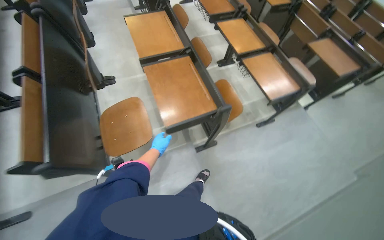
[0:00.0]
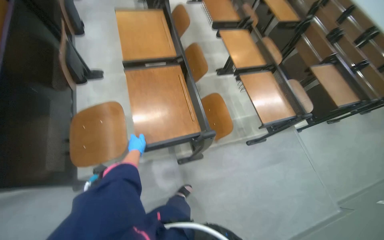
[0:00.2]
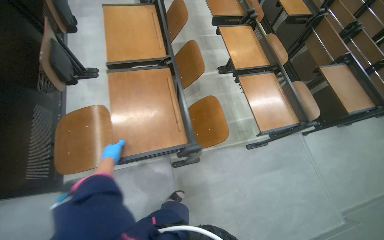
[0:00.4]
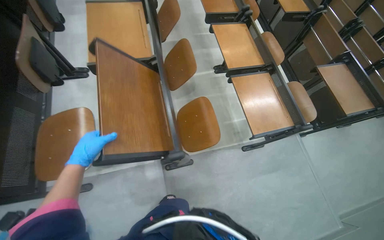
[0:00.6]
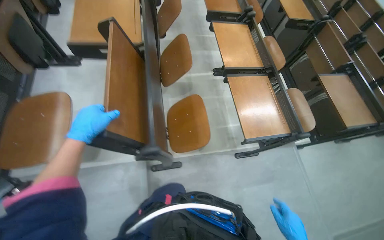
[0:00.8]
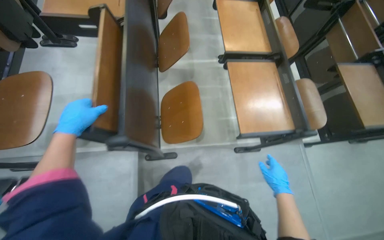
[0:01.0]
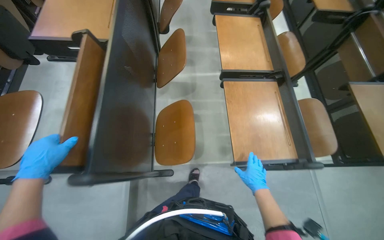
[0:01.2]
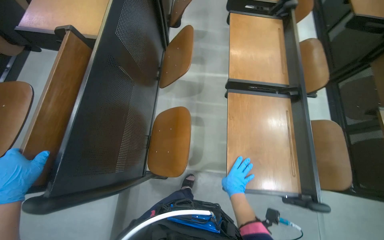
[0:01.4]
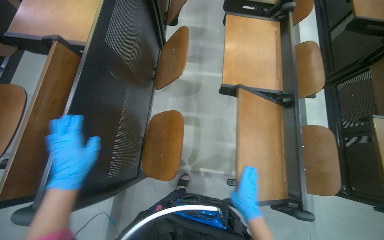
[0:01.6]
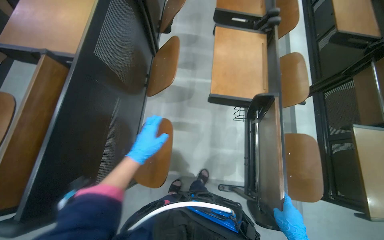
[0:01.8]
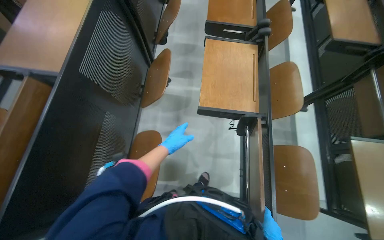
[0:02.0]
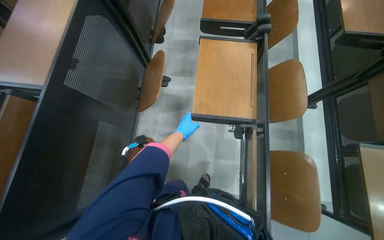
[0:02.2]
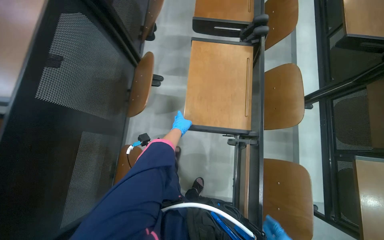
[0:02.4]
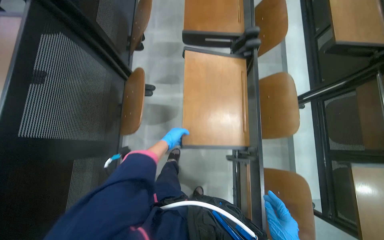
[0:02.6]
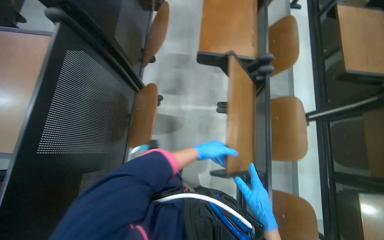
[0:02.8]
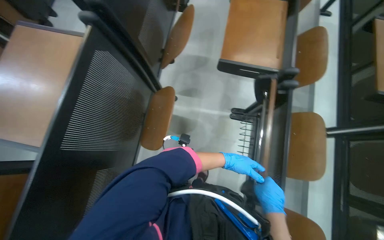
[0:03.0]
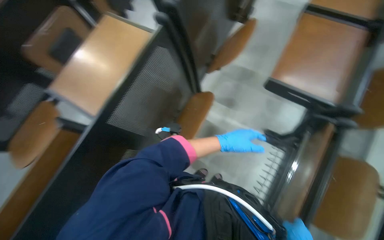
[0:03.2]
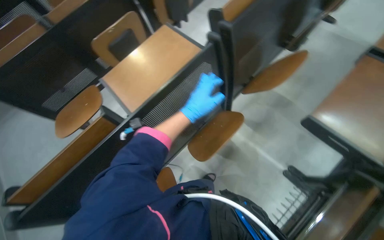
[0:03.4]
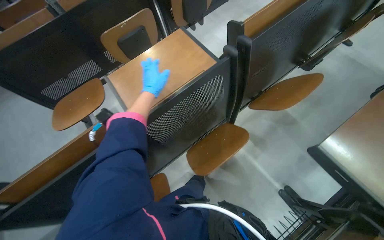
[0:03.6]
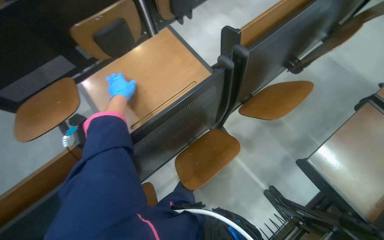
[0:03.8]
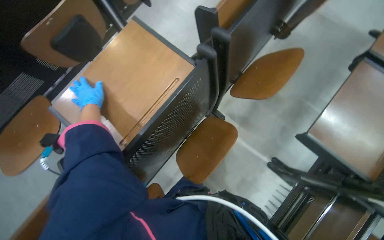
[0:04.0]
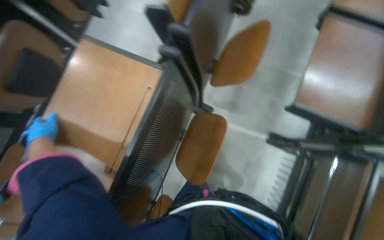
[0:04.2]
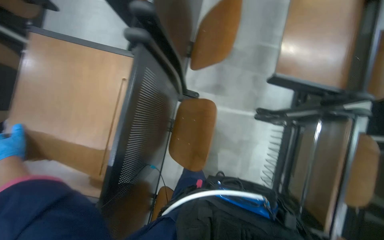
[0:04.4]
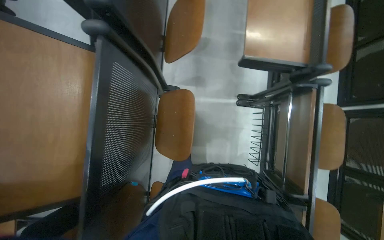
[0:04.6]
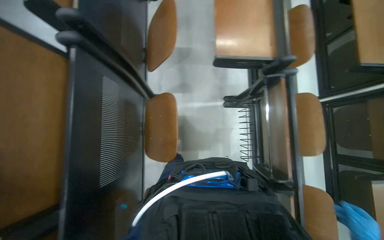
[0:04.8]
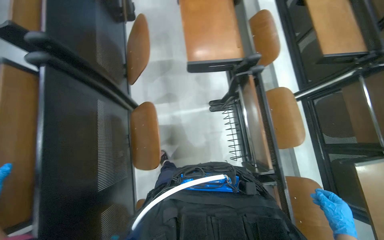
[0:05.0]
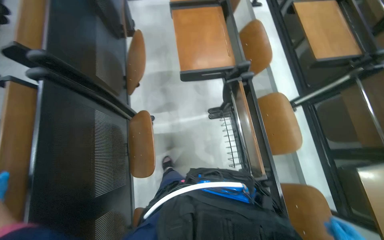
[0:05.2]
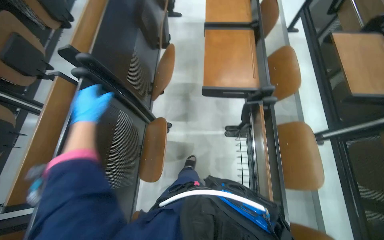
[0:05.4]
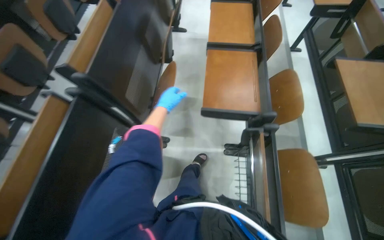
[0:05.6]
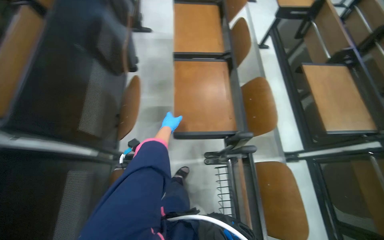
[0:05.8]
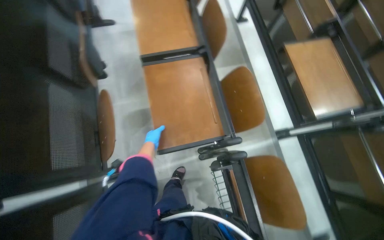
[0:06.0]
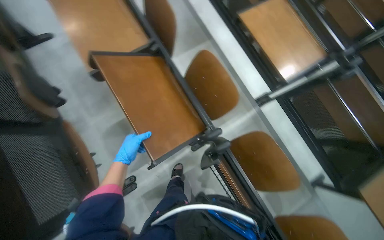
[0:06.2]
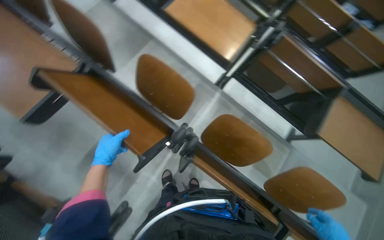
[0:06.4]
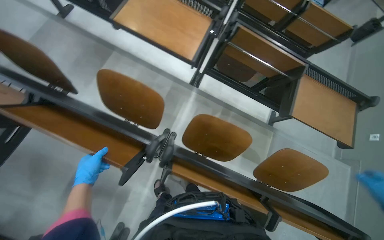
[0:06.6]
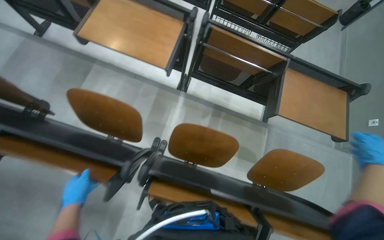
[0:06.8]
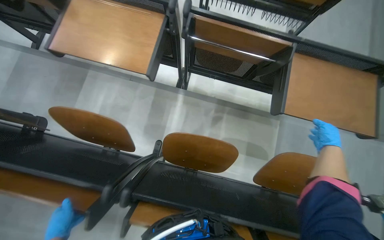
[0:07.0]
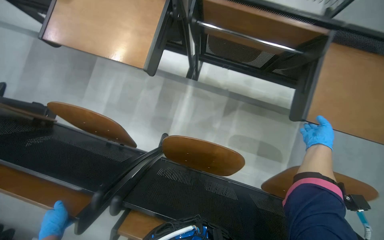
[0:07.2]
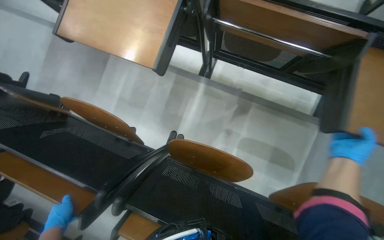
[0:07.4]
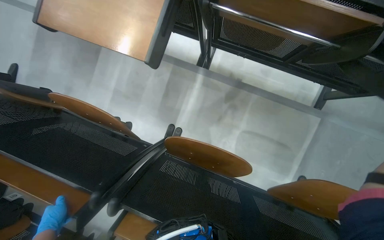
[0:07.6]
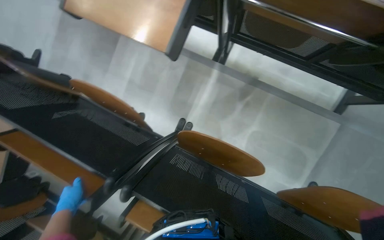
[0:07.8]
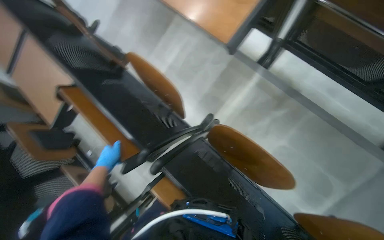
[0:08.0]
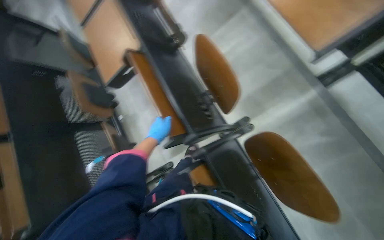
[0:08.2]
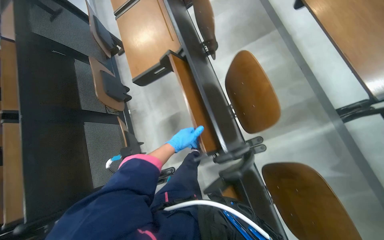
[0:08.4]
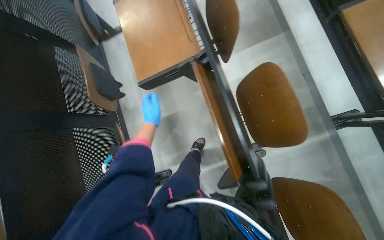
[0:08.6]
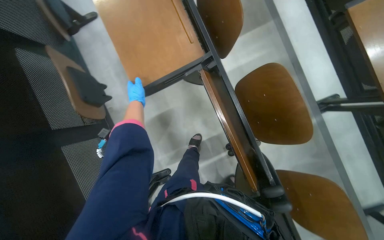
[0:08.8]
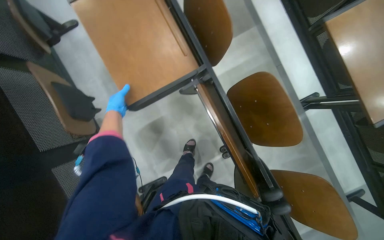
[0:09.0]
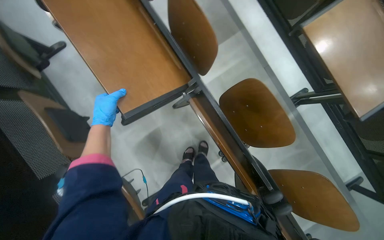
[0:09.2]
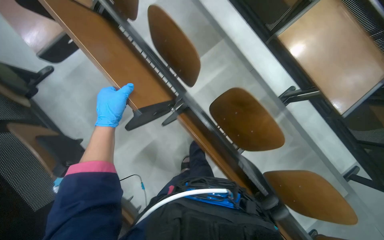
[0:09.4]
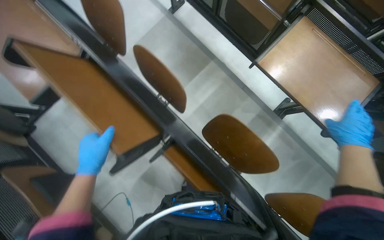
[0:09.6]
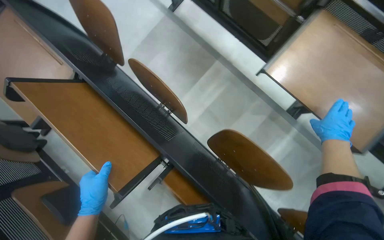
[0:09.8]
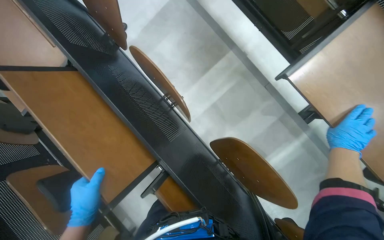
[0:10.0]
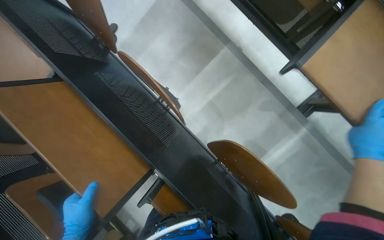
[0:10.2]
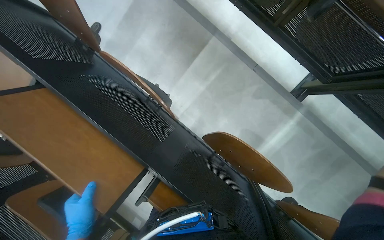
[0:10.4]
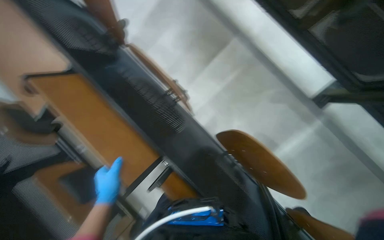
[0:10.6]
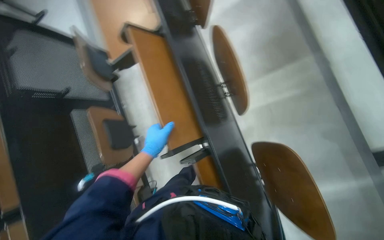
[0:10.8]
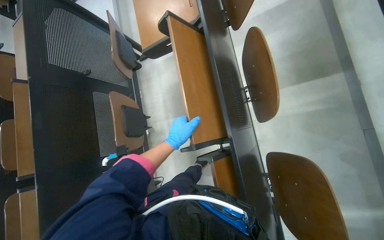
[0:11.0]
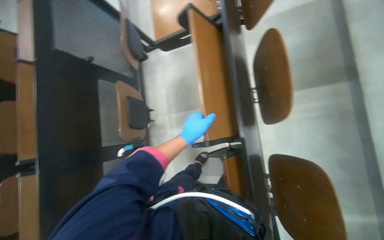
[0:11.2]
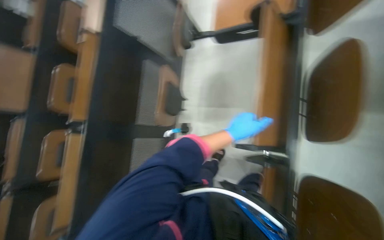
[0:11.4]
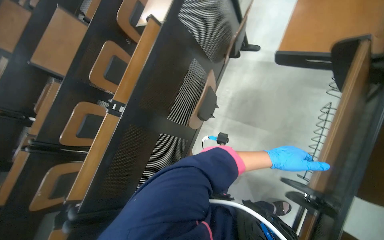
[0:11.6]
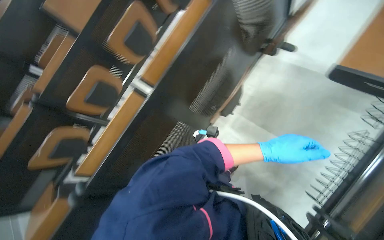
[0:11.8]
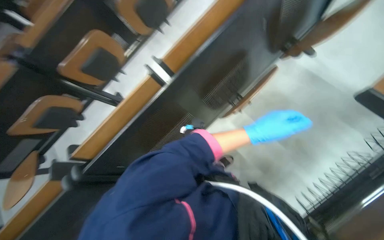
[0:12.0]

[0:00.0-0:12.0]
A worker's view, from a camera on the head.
Job: organizing items.
The whole recording: Folding up auditorium desks. The worker folds up multiple desks in the auditorium.
0.0 to 1.6 s: The head travels roughly 1 m. The head turns to the left by about 30 degrees.
1.6 to 3.0 s: The head travels about 50 cm.
4.4 to 6.0 s: The wearer moves some 50 cm.
6.0 to 7.6 s: The wearer moves roughly 70 cm. The view tilts roughly 25 degrees downward. Everything in view rotates about 55 degrees counterclockwise.
7.6 to 9.0 s: The wearer moves about 70 cm. The wearer looks about 15 degrees further downward. Everything in view rotates some 40 degrees clockwise.
9.0 to 10.4 s: The head travels some 50 cm.
10.4 to 12.0 s: The camera travels approximately 90 cm. The wearer looks approximately 95 degrees further to the left. The wearer looks approximately 15 degrees further downward.

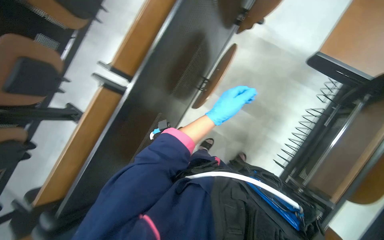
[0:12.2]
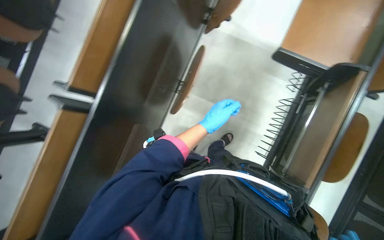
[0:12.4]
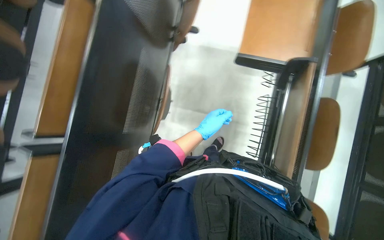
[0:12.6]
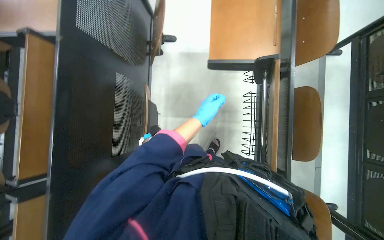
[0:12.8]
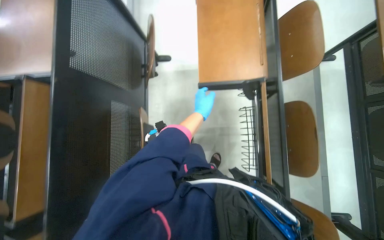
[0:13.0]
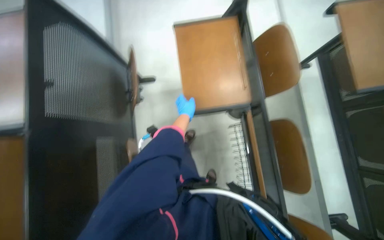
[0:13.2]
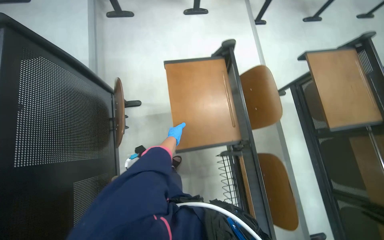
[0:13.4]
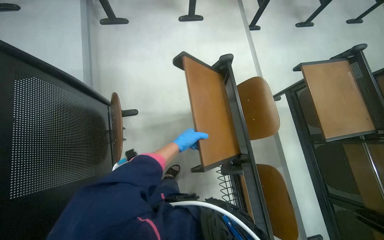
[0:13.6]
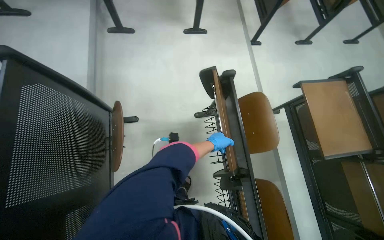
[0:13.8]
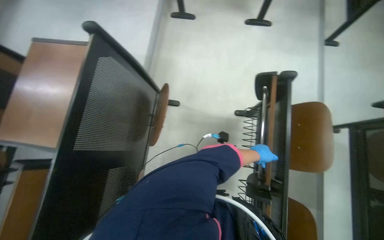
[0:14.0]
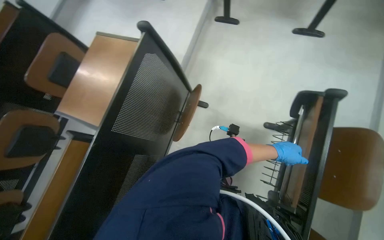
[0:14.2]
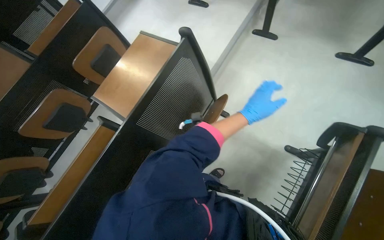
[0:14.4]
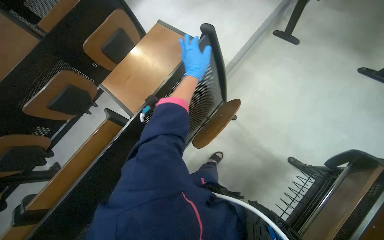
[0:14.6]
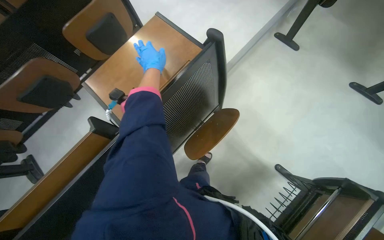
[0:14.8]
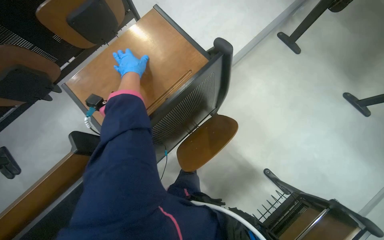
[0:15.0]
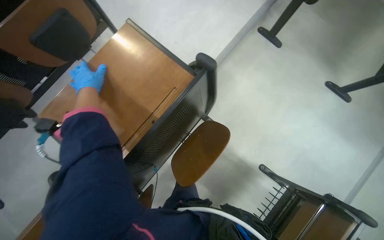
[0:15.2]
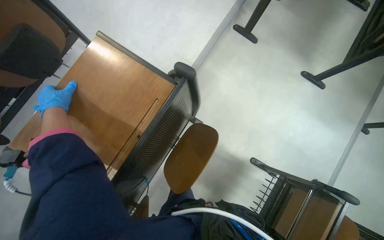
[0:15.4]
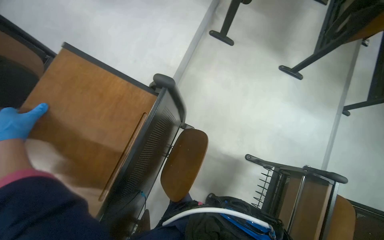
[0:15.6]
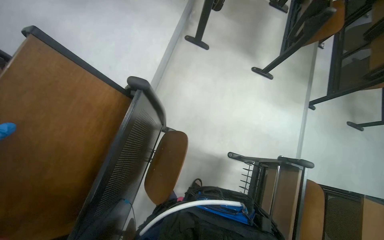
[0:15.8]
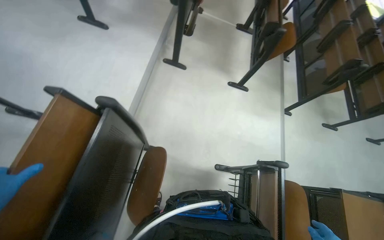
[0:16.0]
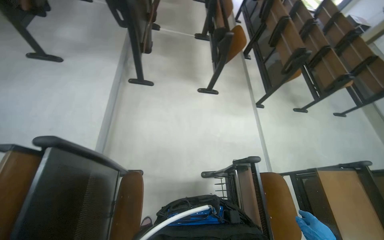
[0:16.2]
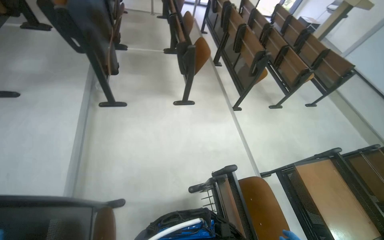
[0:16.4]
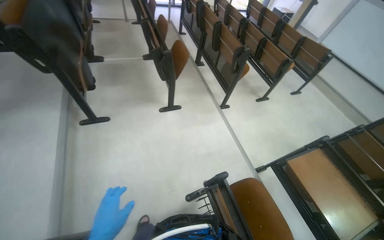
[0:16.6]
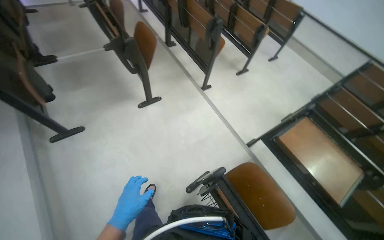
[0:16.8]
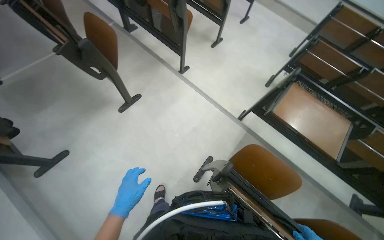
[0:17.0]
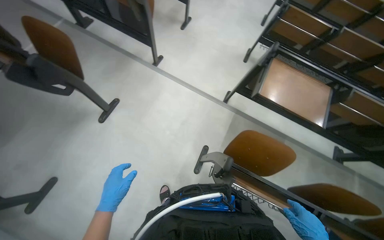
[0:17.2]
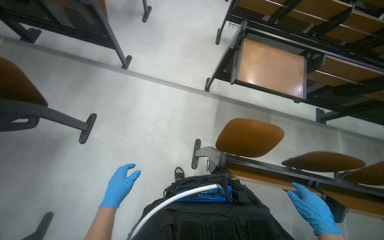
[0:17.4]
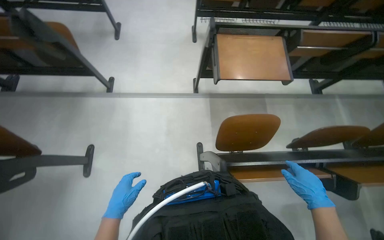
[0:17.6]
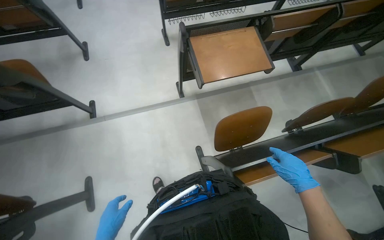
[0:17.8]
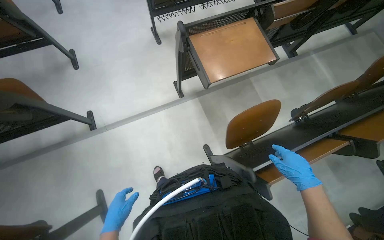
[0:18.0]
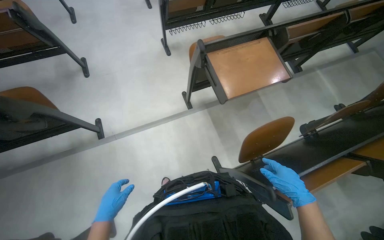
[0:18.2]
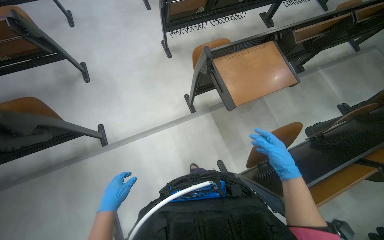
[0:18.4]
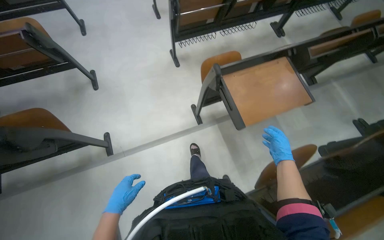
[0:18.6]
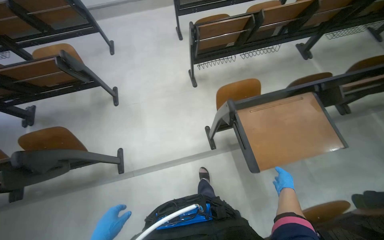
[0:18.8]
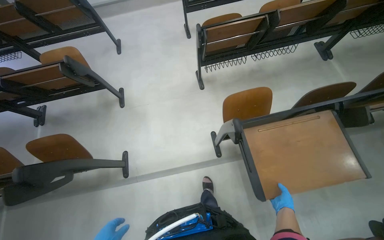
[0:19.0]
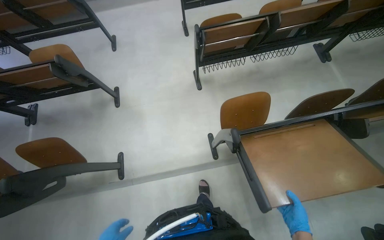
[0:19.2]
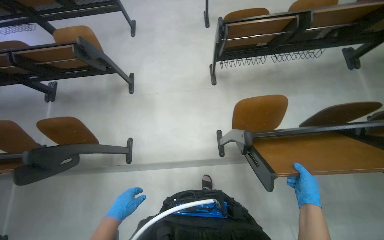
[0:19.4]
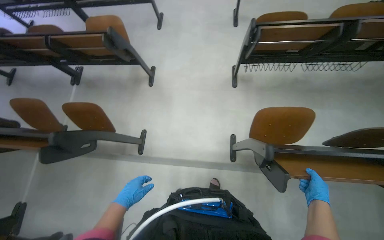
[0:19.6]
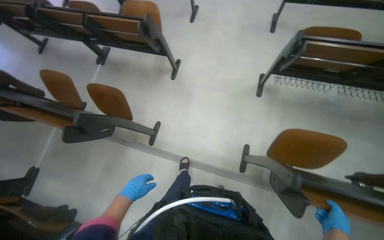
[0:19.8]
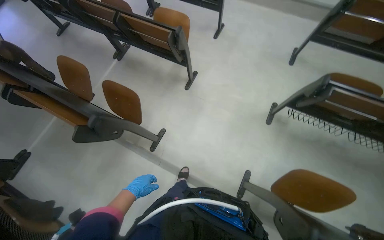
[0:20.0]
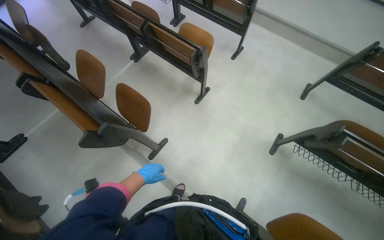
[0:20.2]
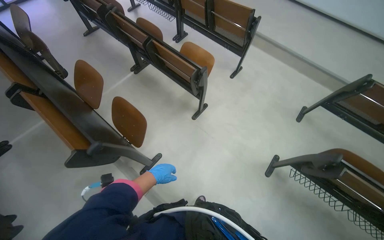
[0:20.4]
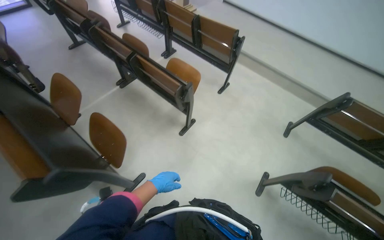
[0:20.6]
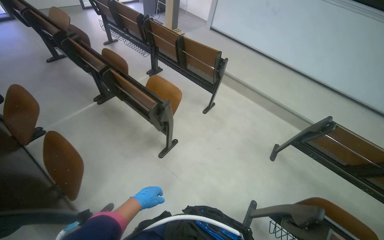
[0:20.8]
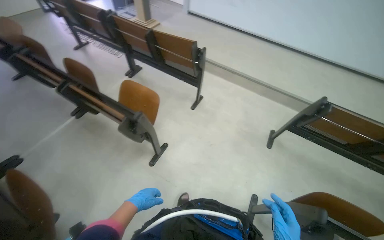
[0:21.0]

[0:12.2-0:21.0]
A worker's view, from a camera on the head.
Job: organizing items.
The whole recording: Folding up auditorium desks. The worker folds up multiple desks in the auditorium.
12.2 to 13.6 s: The wearer moves roughly 60 cm. The head turns to the right by about 40 degrees. The view tilts roughly 15 degrees upward.
13.6 to 15.2 s: The camera is carried approximately 50 cm. The head rotates some 50 degrees to the left. The wearer looks about 10 degrees further downward.
15.2 to 16.6 s: The wearer moves about 50 cm. The head turns to the right by roughly 65 degrees. The camera pitches upward, by some 20 degrees.
16.6 to 18.0 s: The camera is carried approximately 70 cm. The head rotates some 90 degrees to the right. The wearer looks about 30 degrees further downward.
18.0 to 19.6 s: The wearer moves approximately 70 cm. The head rotates about 30 degrees to the left.
19.6 to 21.0 s: The camera travels about 70 cm. The wearer looks roughly 15 degrees further upward. The scene turns approximately 30 degrees clockwise in the picture.
